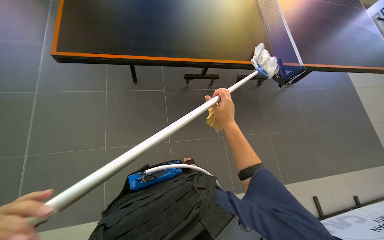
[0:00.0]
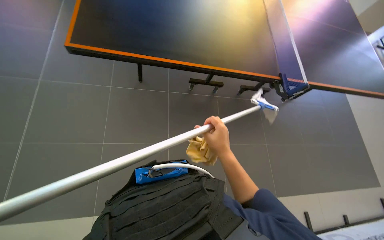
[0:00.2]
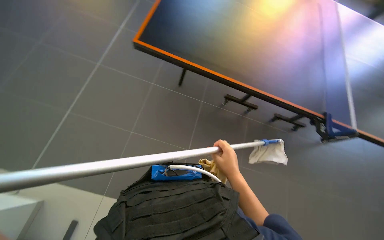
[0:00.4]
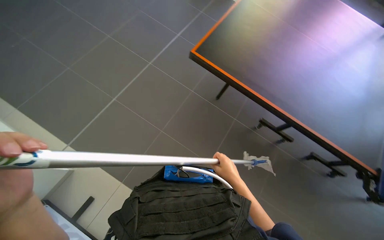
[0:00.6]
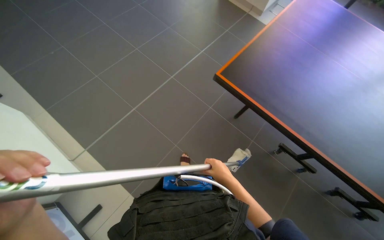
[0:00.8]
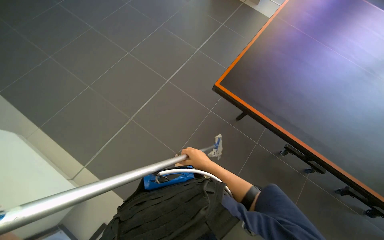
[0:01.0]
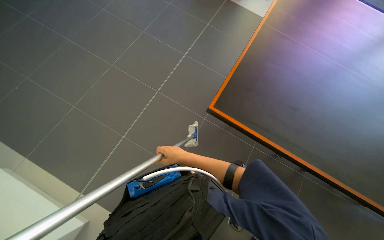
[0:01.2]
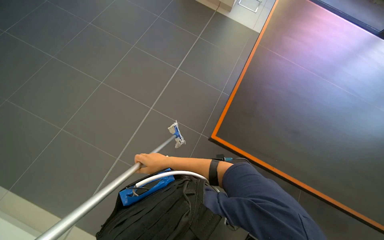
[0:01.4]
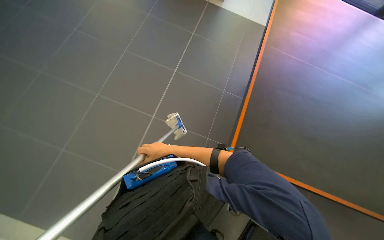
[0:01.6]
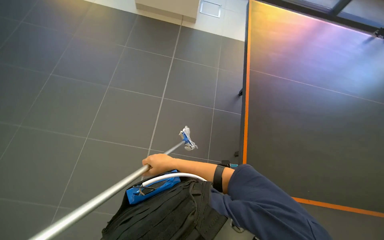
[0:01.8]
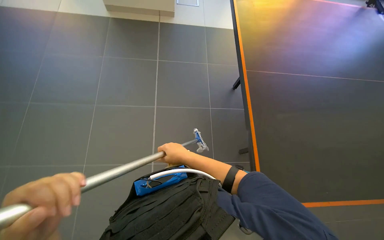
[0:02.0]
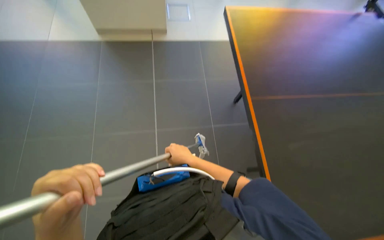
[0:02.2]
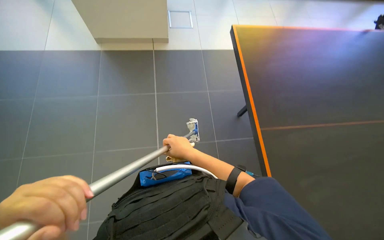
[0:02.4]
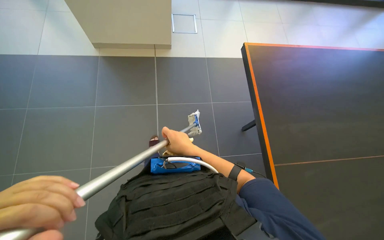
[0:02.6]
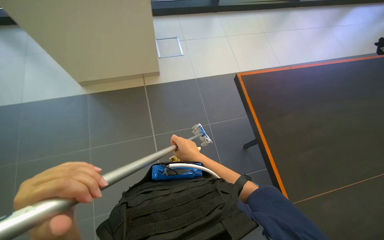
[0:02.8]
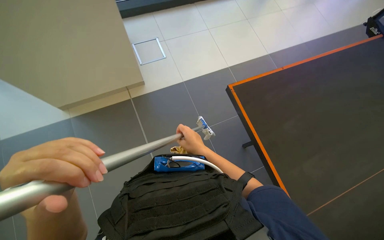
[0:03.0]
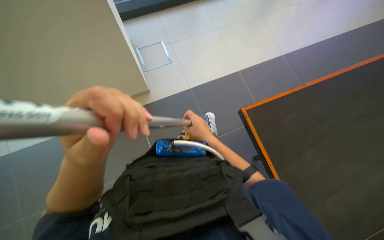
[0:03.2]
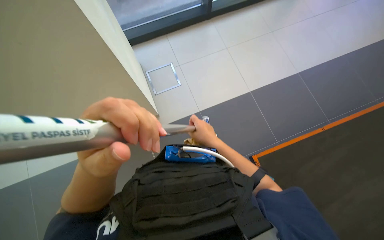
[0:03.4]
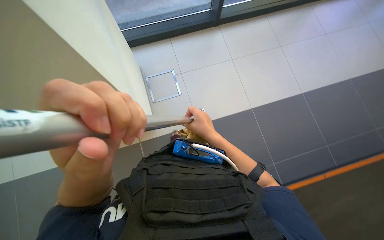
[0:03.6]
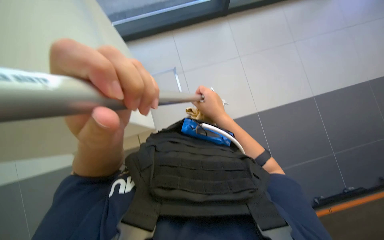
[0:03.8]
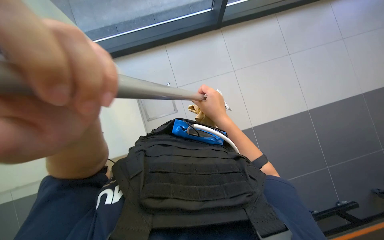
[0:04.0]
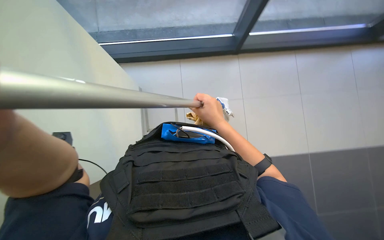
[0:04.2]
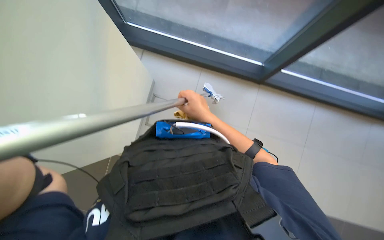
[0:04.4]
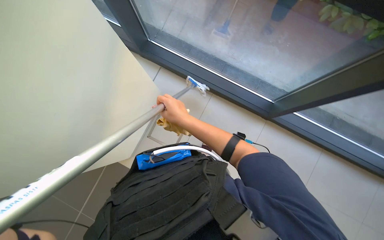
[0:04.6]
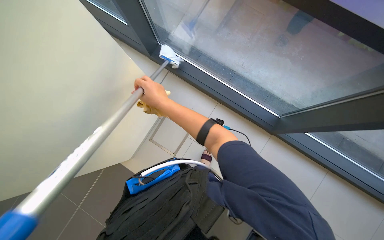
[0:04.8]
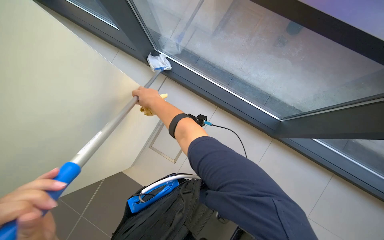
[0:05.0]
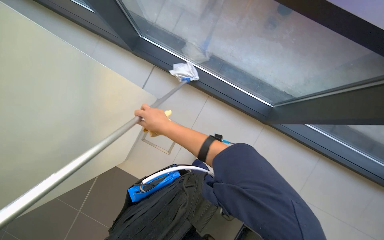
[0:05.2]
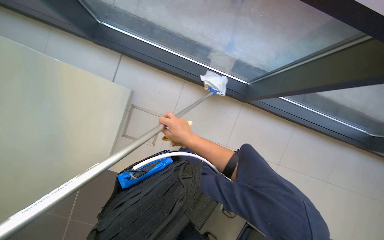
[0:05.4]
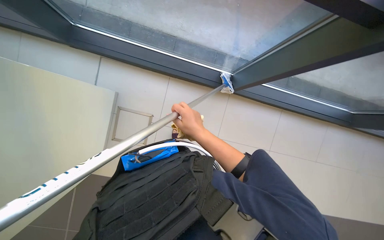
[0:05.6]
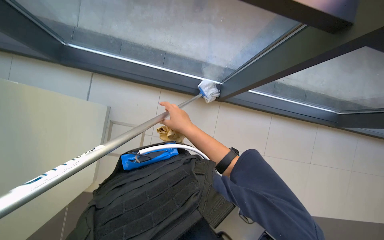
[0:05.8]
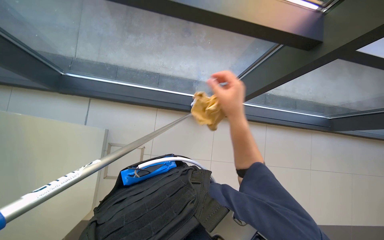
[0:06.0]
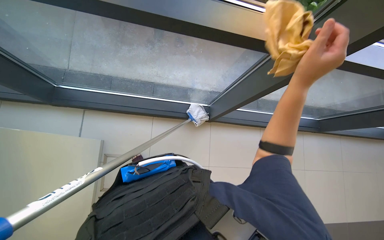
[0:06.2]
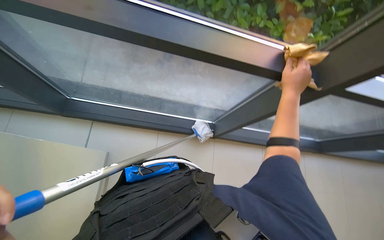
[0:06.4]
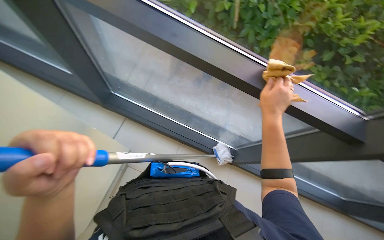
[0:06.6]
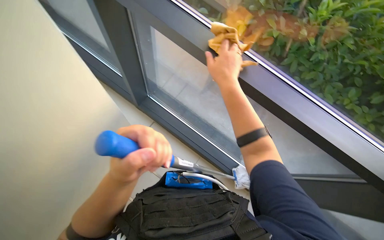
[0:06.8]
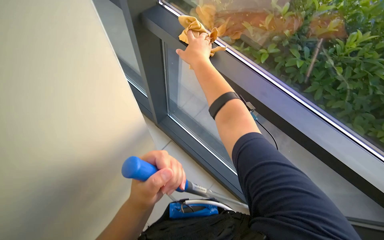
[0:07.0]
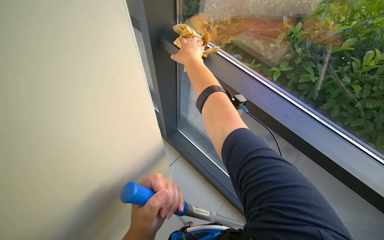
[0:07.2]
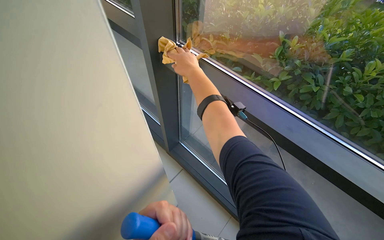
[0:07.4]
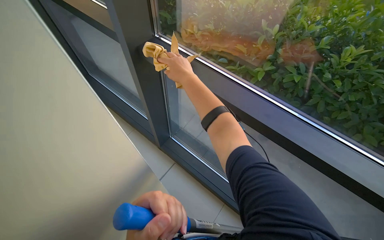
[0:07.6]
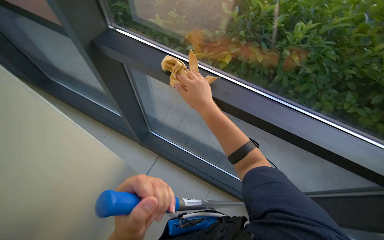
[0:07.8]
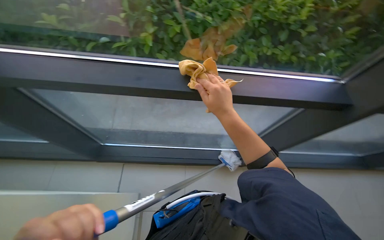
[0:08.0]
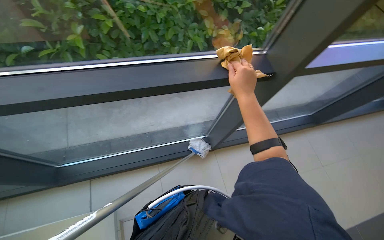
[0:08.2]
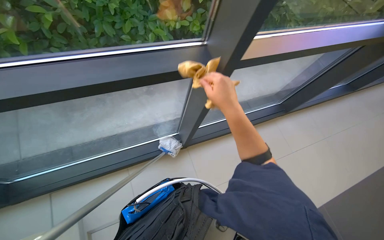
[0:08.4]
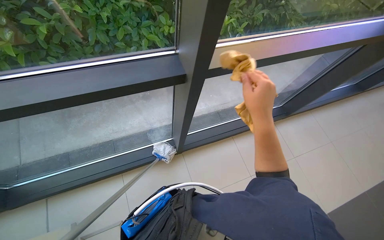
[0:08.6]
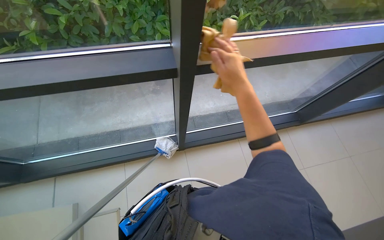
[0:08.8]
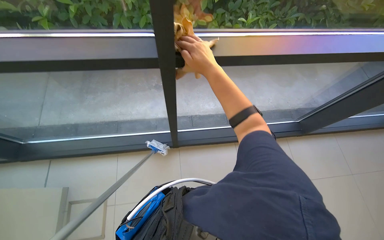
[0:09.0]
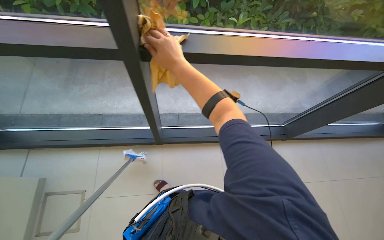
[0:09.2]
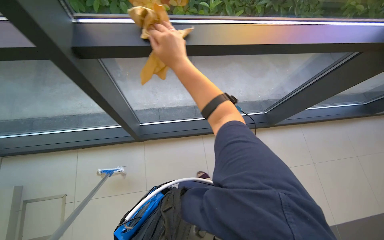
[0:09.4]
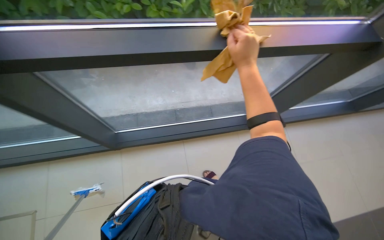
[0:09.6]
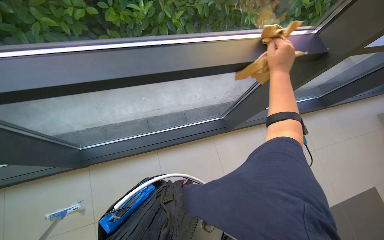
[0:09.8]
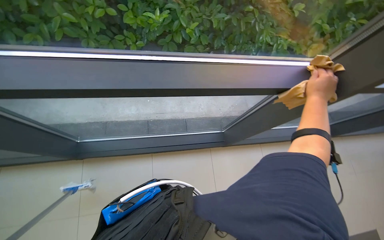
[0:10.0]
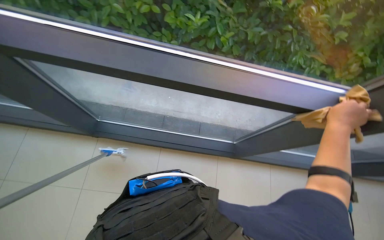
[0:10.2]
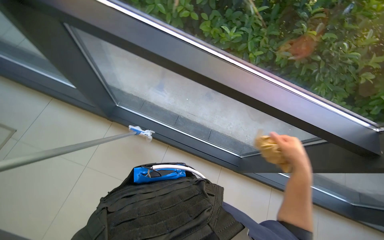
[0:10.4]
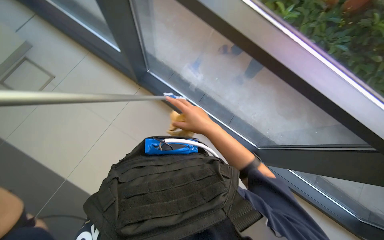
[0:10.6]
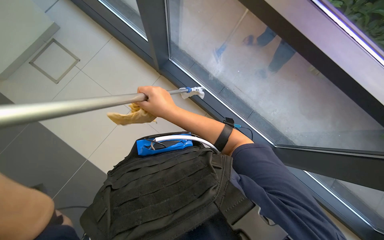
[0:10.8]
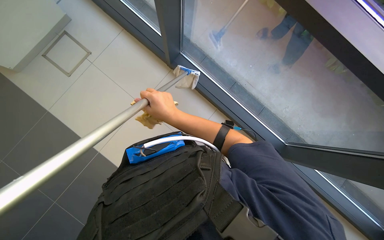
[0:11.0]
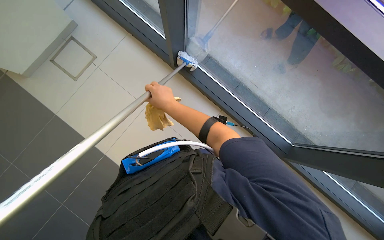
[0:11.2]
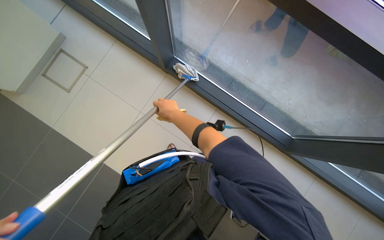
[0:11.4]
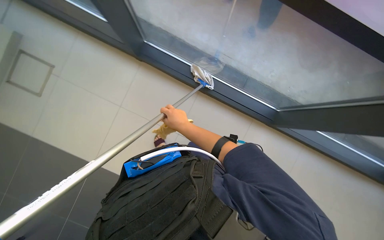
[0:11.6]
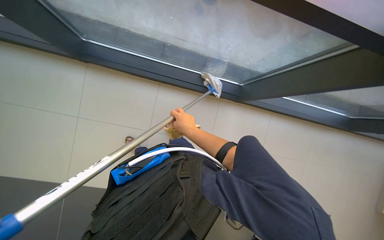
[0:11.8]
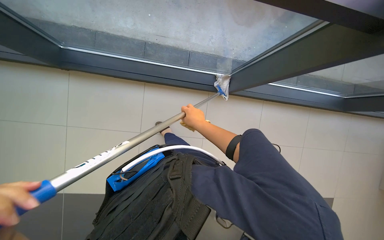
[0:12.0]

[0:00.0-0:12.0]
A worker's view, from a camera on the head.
Job: cleaning windows.
The whole recording: Cleaning large windows and frames. The worker cleans large windows and their frames using a long-handled mop and a cloth.
0.0 to 1.6 s: The head rotates roughly 30 degrees to the left.
3.0 to 4.4 s: The right hand is displaced up the picture by about 25 cm.
4.4 to 6.0 s: The wearer's head swings roughly 30 degrees to the right. The wearer looks roughly 15 degrees further upward.
6.0 to 7.6 s: The head turns to the left by roughly 35 degrees. The view tilts some 35 degrees upward.
7.6 to 9.0 s: The camera travels about 80 cm. The head rotates approximately 45 degrees to the right. The view tips downward by some 15 degrees.
9.0 to 10.4 s: The scene rotates clockwise by some 30 degrees.
10.4 to 12.0 s: The camera sweeps to the left, by some 20 degrees.

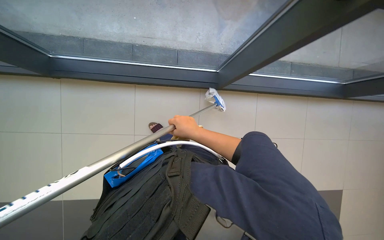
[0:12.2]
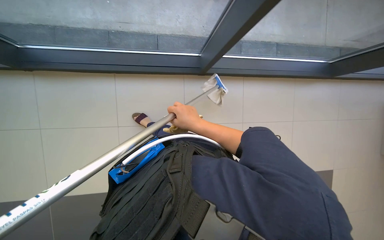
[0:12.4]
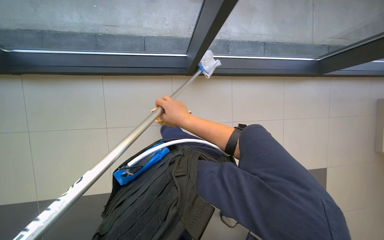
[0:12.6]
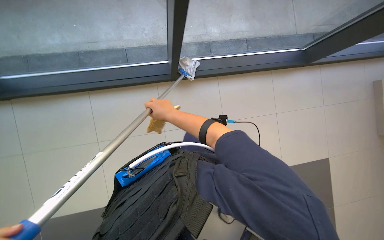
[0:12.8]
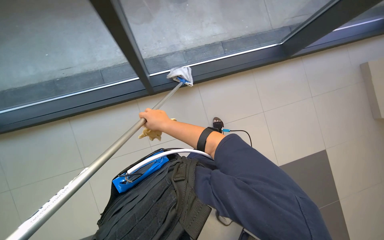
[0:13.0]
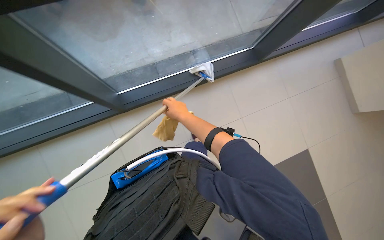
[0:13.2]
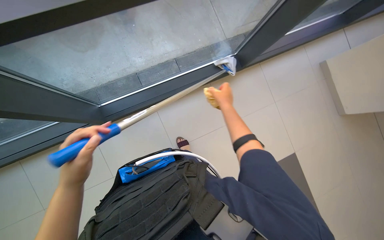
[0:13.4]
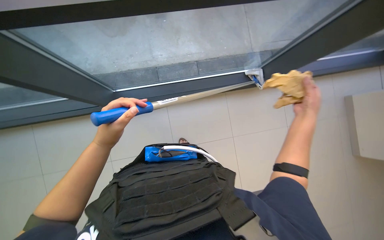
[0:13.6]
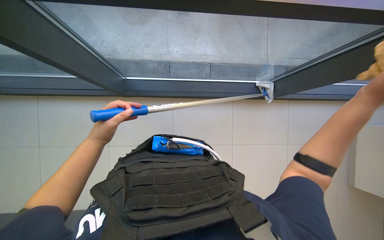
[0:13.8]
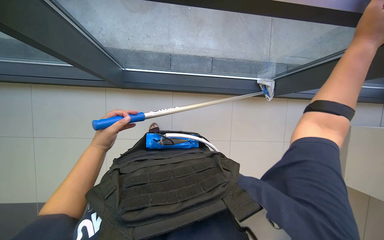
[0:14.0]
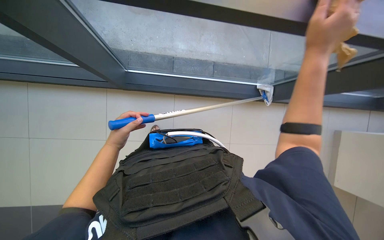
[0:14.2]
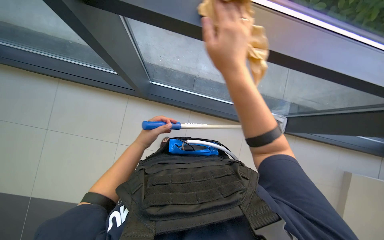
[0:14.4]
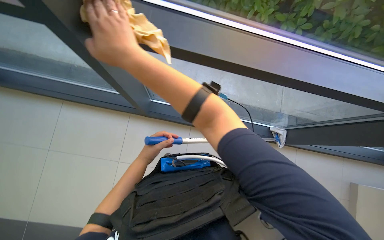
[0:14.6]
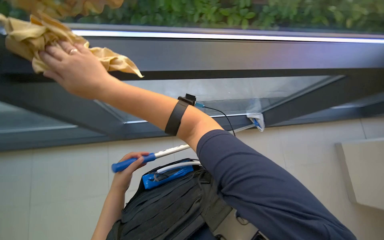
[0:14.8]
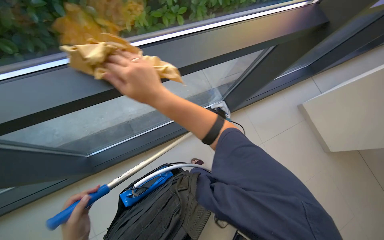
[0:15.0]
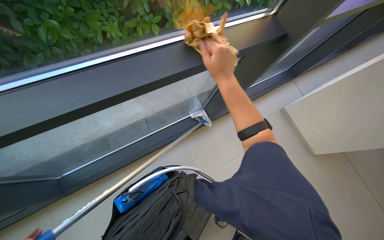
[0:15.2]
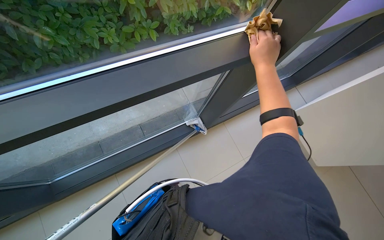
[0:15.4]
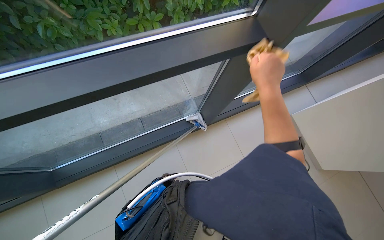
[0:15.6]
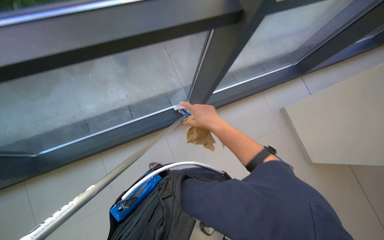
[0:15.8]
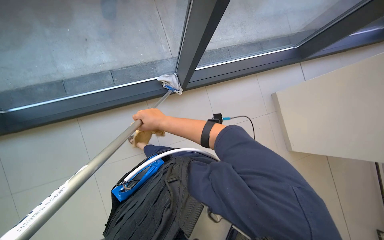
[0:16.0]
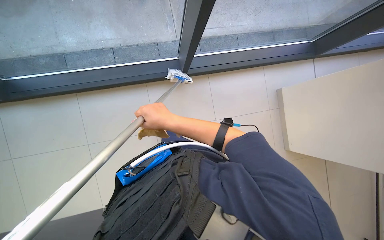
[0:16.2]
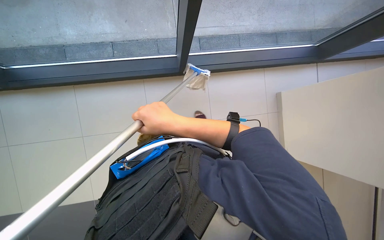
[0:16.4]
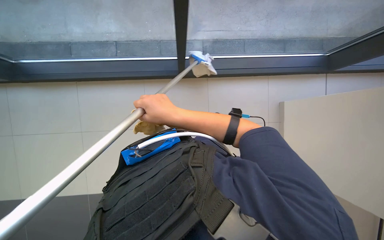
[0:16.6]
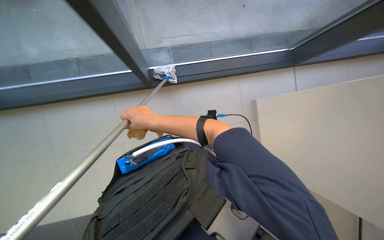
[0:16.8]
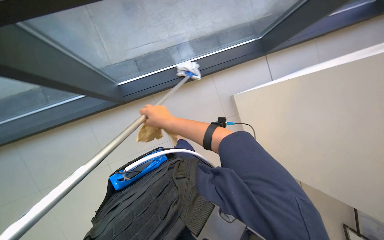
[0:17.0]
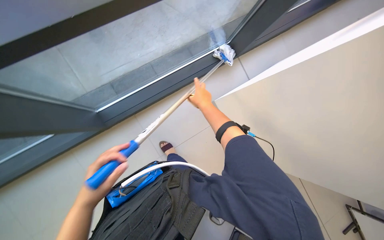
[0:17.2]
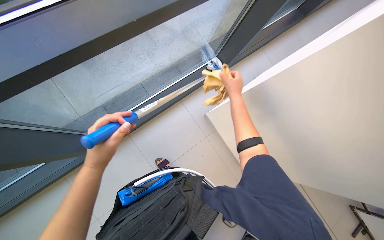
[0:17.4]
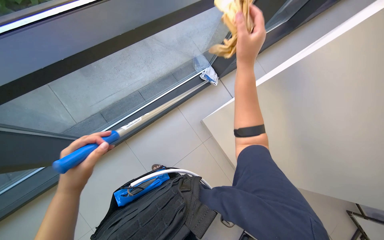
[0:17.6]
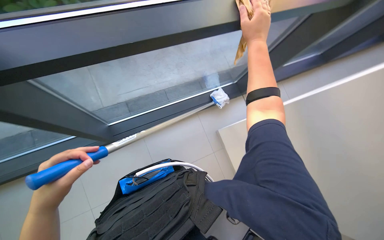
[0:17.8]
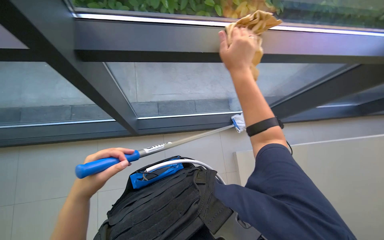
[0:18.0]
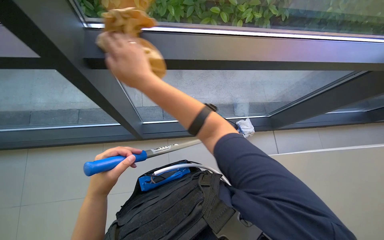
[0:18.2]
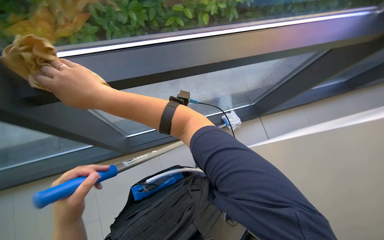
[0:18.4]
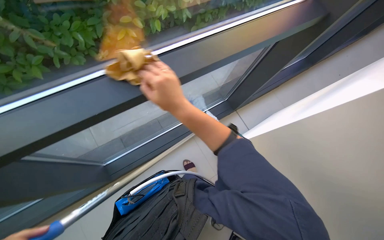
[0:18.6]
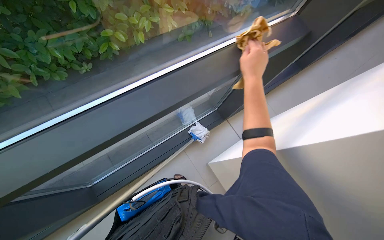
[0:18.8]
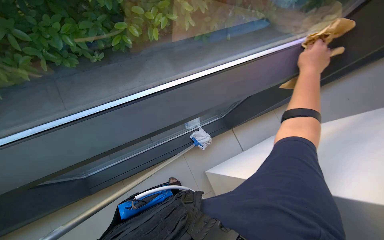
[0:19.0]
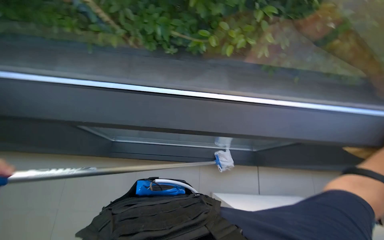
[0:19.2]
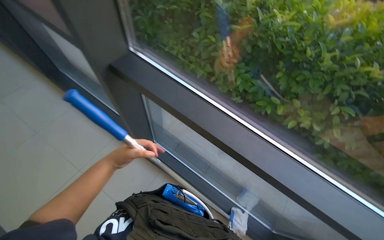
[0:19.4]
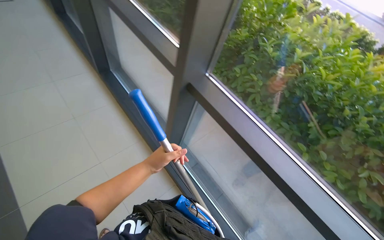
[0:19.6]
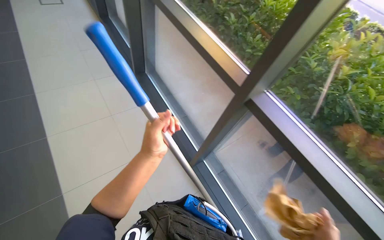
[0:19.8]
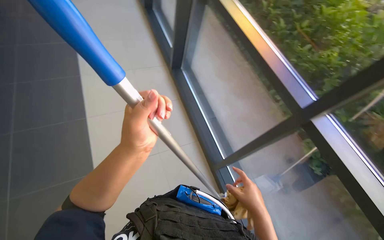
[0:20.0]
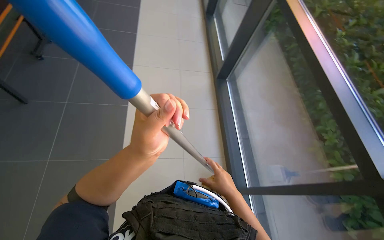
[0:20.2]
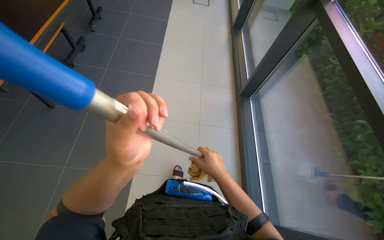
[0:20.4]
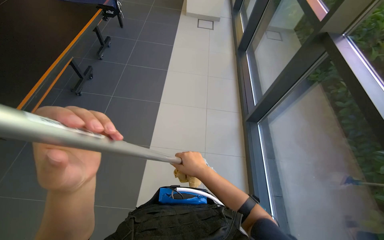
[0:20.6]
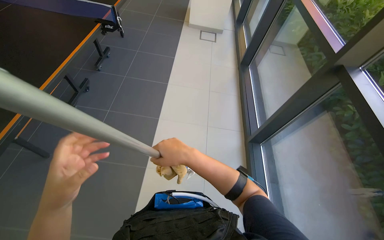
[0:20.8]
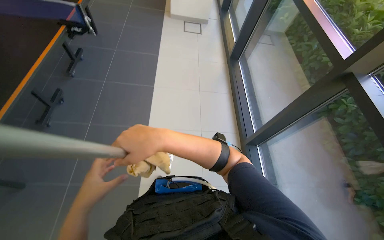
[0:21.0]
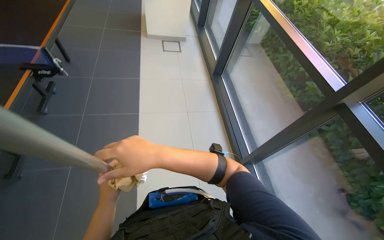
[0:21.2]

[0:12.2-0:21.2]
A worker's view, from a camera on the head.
Job: cleaning windows.
The whole recording: Cleaning large windows and frames. The worker cleans large windows and their frames using a long-handled mop and a cloth.
12.2 to 13.8 s: The head travels about 50 cm.
13.8 to 15.2 s: The wearer's head swings some 30 degrees to the right. The wearer looks about 15 degrees further upward.
15.2 to 16.6 s: The view tips downward by some 15 degrees. The right hand heads down the picture and to the left, covering some 25 cm.
16.6 to 18.2 s: The camera pitches upward, by roughly 15 degrees. The right hand moves left and right over approximately 30 cm, changing direction 2 times.
19.8 to 21.2 s: The camera travels roughly 70 cm. The head rotates roughly 25 degrees to the left.
